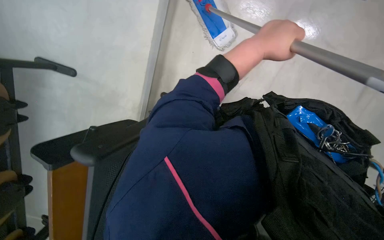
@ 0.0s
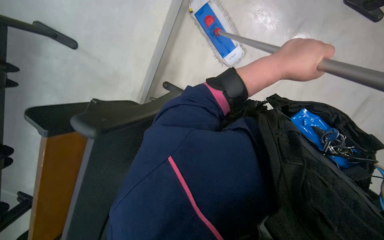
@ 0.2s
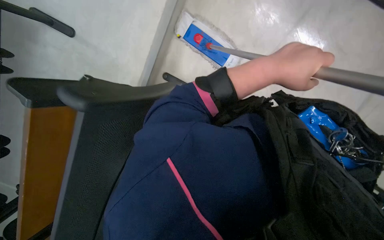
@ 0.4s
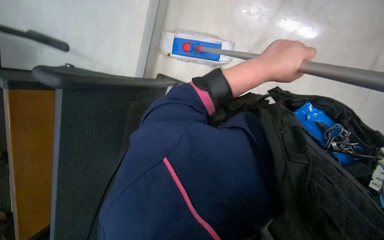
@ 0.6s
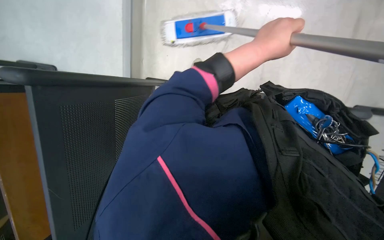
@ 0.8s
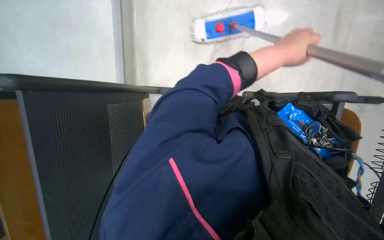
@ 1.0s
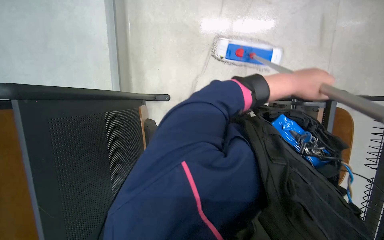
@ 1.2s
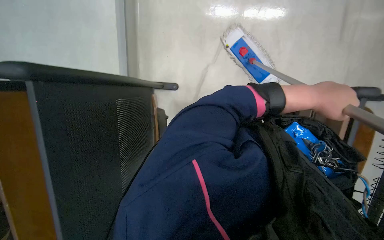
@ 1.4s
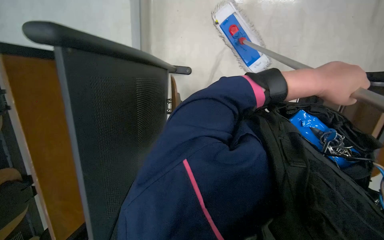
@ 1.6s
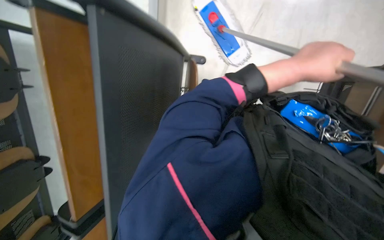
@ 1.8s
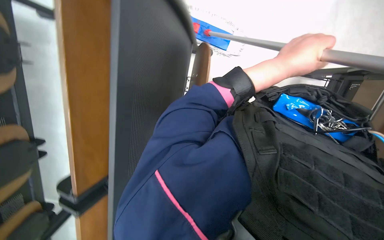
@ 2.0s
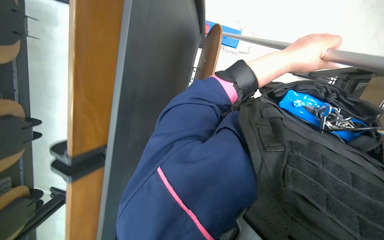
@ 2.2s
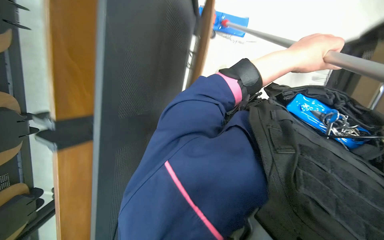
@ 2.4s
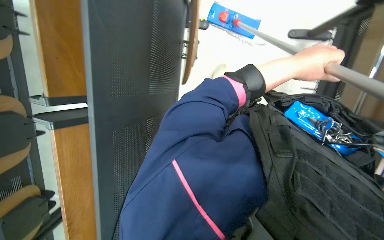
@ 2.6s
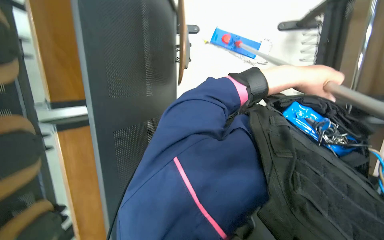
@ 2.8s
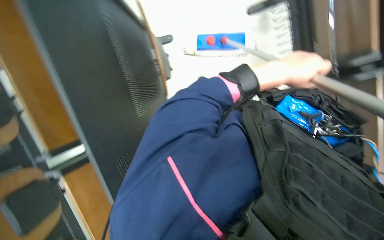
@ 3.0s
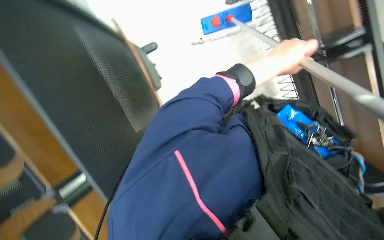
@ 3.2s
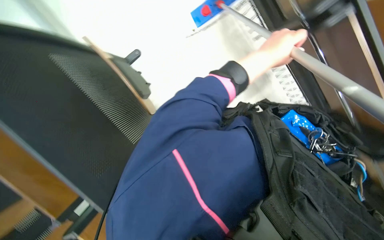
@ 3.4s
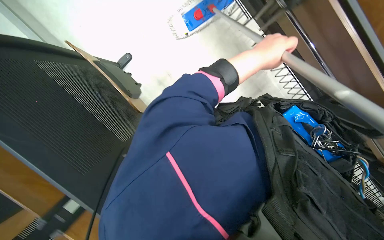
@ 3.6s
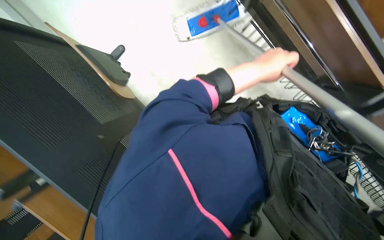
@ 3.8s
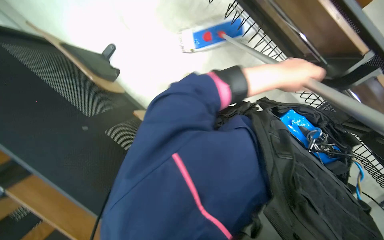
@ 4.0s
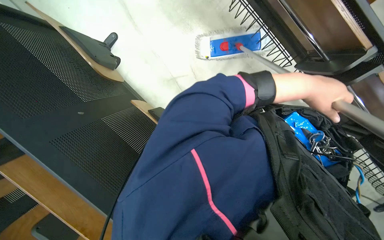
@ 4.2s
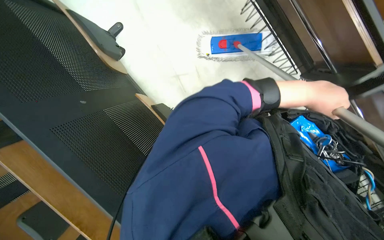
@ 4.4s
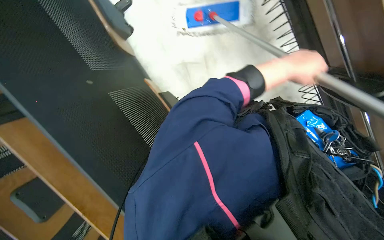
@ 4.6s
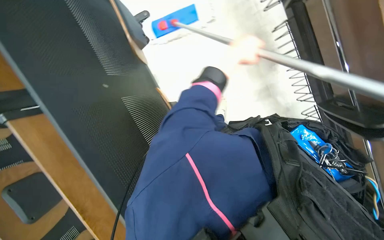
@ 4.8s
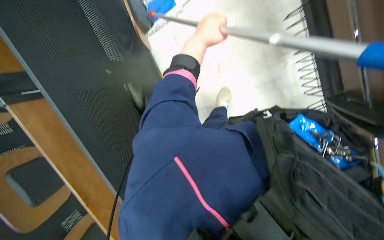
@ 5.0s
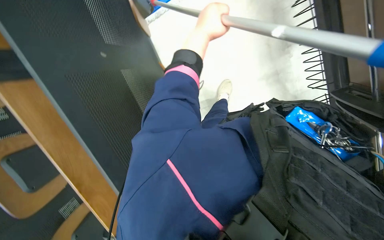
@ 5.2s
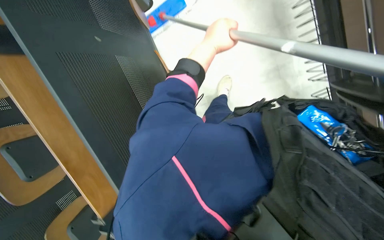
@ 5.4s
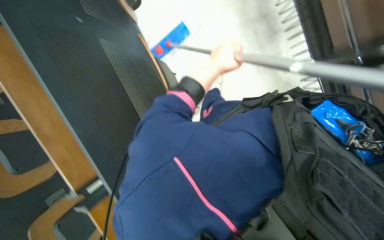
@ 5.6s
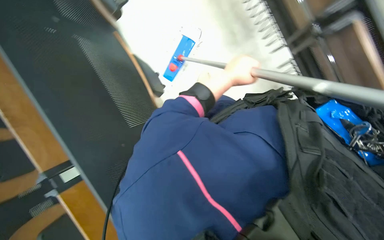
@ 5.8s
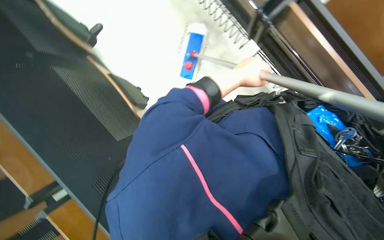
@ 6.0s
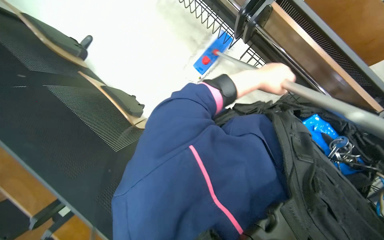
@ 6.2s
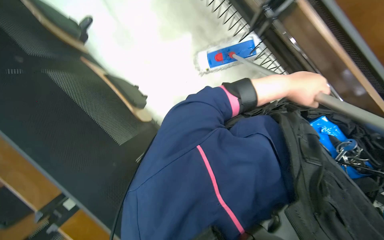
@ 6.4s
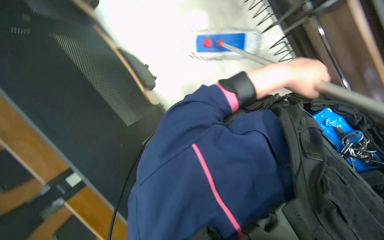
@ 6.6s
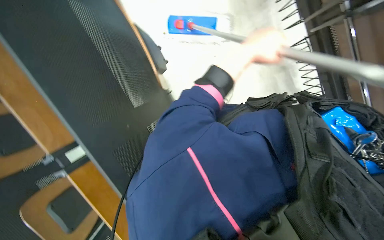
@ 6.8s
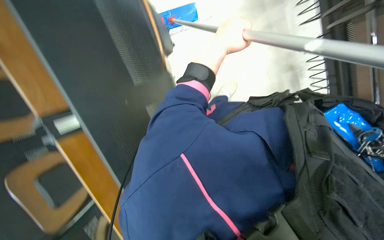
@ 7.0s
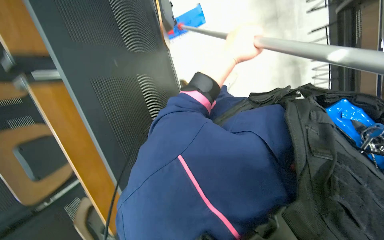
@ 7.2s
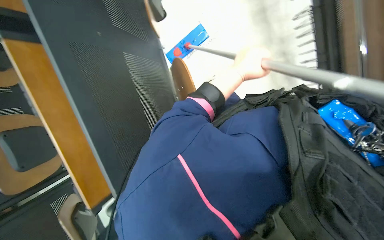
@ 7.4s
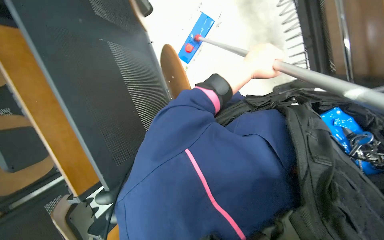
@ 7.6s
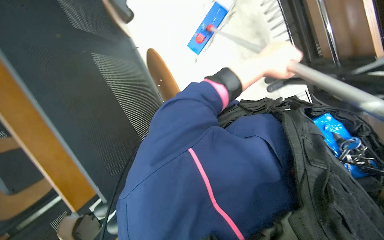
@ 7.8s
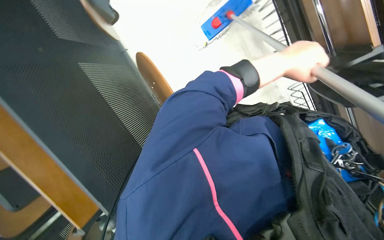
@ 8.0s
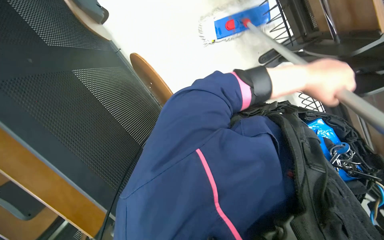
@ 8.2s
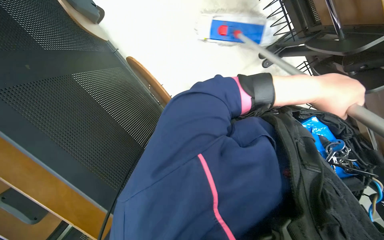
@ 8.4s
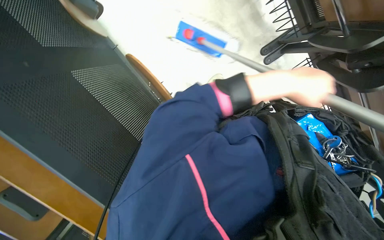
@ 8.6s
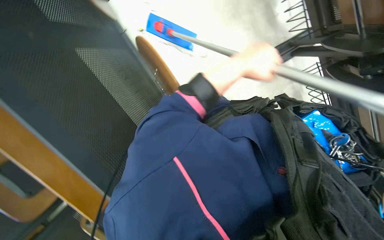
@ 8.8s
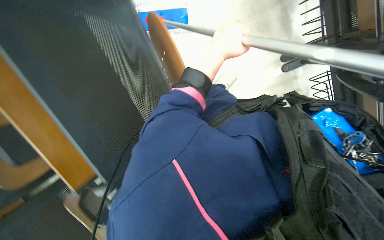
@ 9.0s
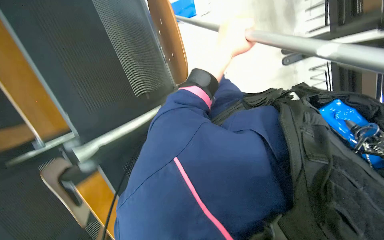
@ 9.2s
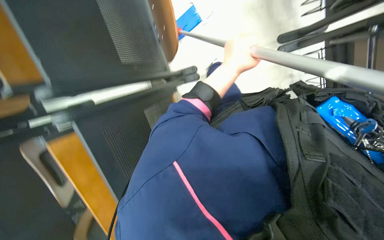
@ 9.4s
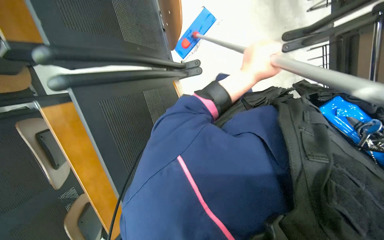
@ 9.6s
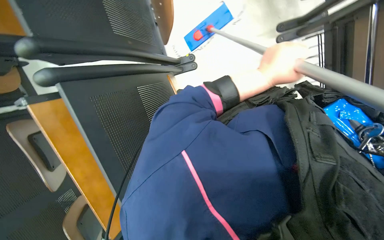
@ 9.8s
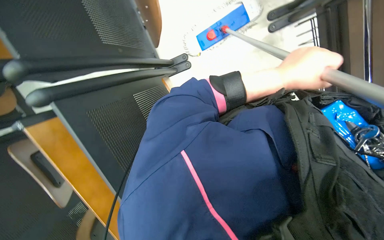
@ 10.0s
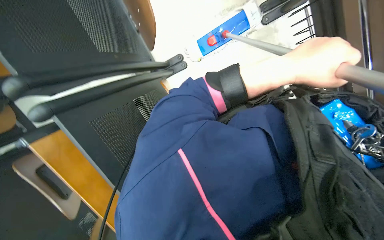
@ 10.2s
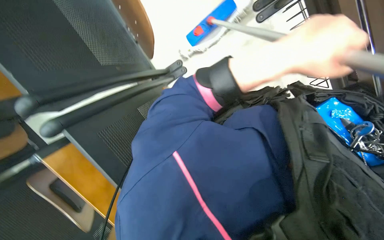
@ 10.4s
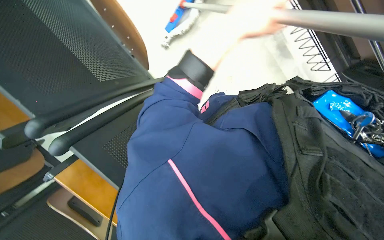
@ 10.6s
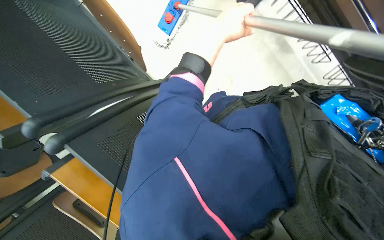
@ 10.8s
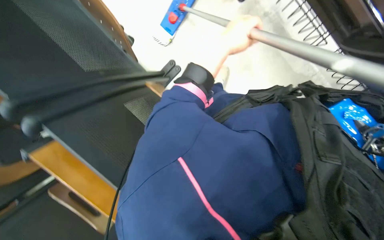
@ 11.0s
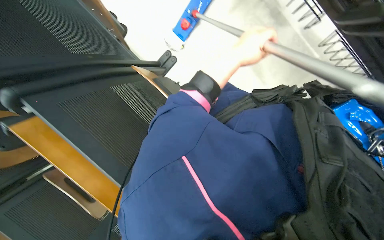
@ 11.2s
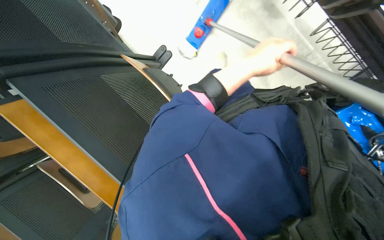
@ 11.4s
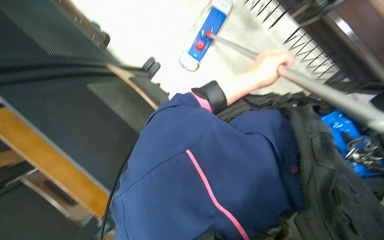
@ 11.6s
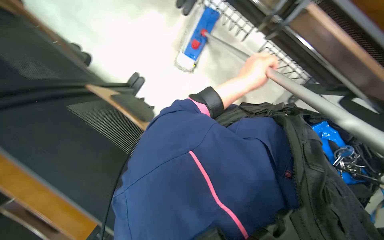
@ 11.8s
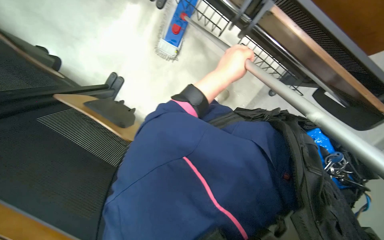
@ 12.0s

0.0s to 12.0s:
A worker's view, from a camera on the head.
Job: mopping floor.
The whole recording: Scrubbing floor with mop. The worker scrubs the floor using the mop with a brush head.
0.0s to 1.6s: The left hand travels to the right by about 10 cm.
4.4s to 6.0s: The left hand heads to the left and farther from the camera, covering about 25 cm.
6.0s to 7.6s: The left hand swings left and right, approximately 20 cm each way, with 2 reversals.
9.0s to 10.4s: The left hand is displaced to the right and nearer to the camera by some 15 cm.
10.4s to 12.0s: The left hand is displaced farther from the camera by approximately 20 cm.

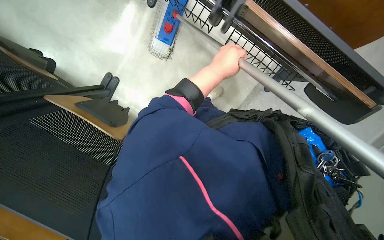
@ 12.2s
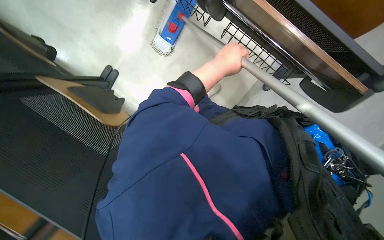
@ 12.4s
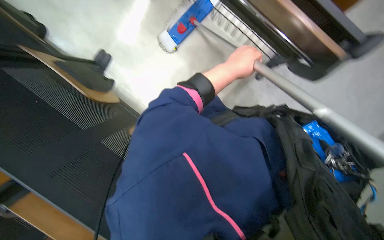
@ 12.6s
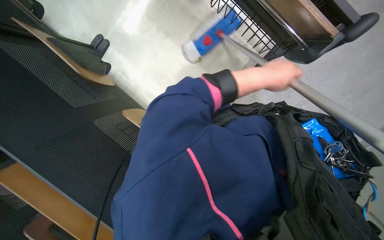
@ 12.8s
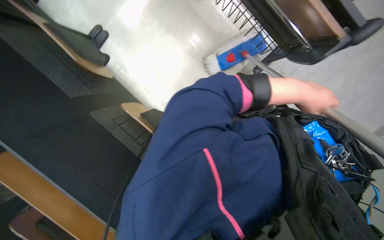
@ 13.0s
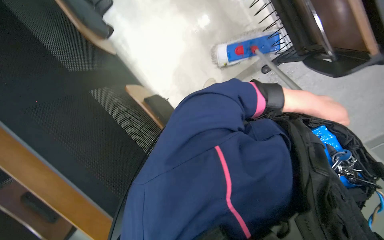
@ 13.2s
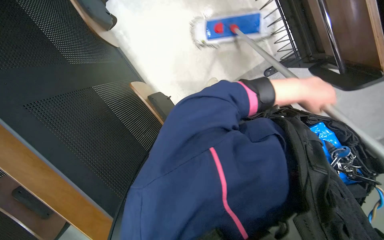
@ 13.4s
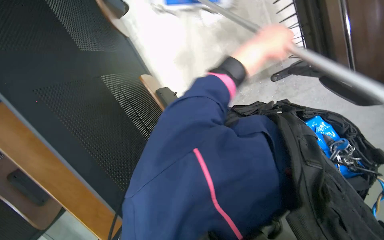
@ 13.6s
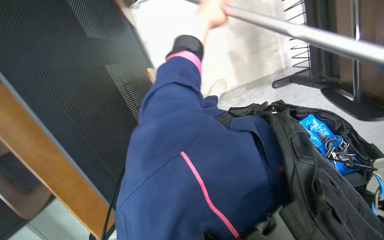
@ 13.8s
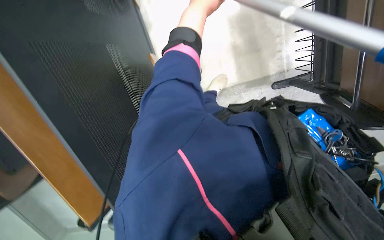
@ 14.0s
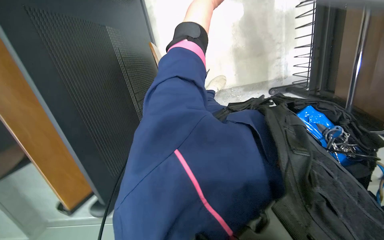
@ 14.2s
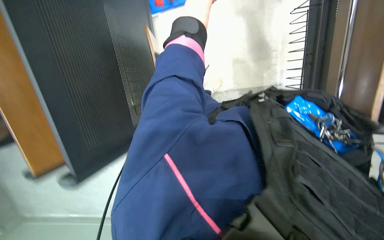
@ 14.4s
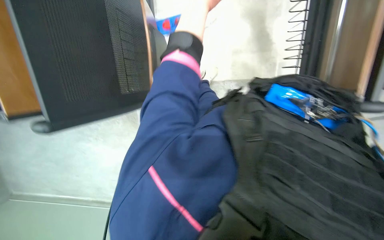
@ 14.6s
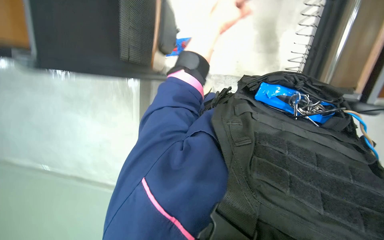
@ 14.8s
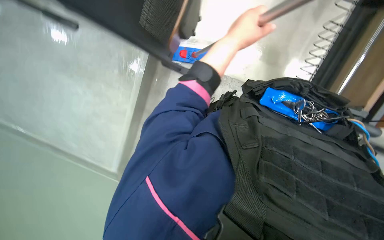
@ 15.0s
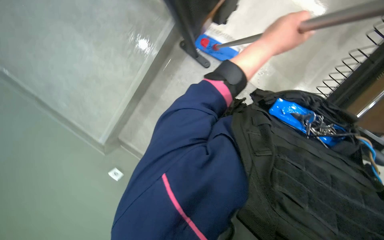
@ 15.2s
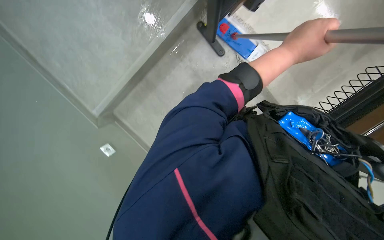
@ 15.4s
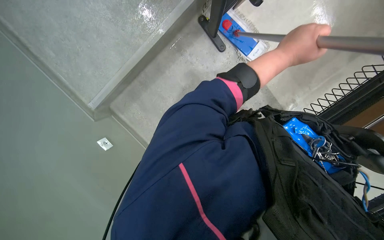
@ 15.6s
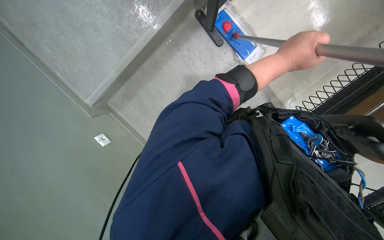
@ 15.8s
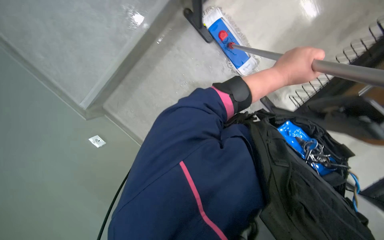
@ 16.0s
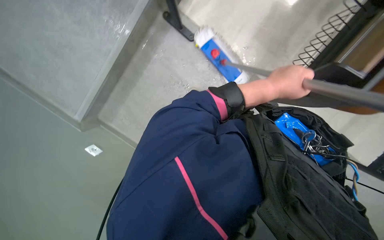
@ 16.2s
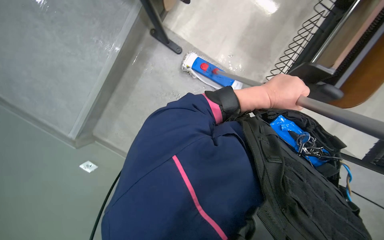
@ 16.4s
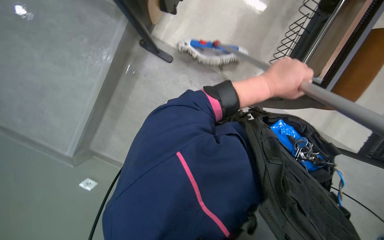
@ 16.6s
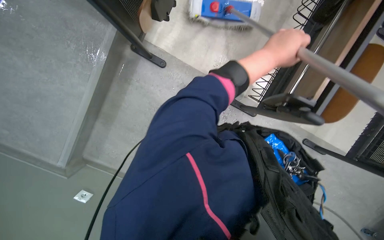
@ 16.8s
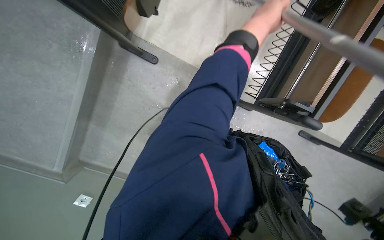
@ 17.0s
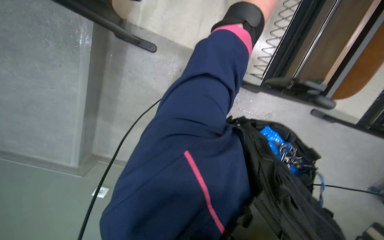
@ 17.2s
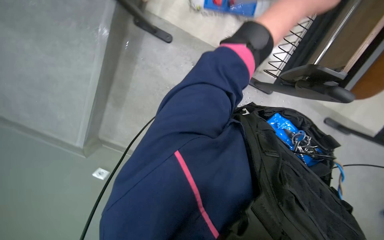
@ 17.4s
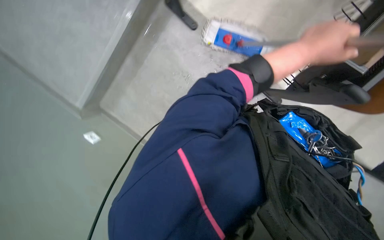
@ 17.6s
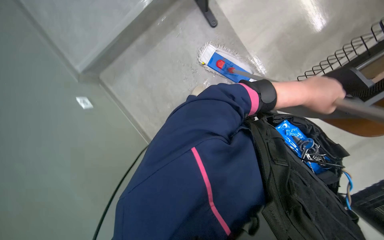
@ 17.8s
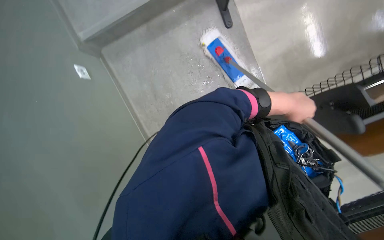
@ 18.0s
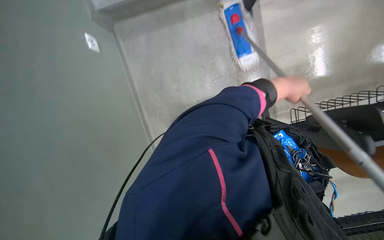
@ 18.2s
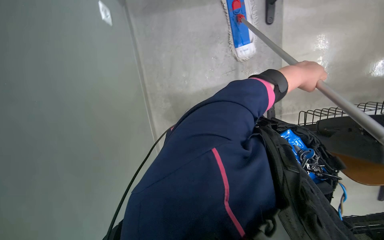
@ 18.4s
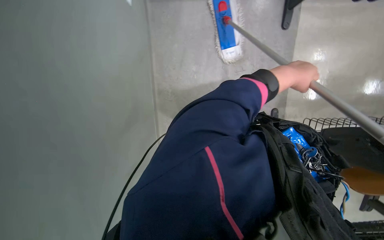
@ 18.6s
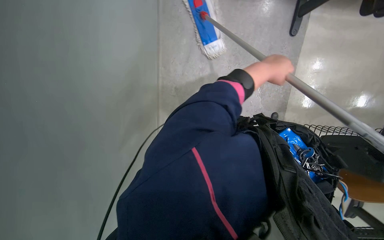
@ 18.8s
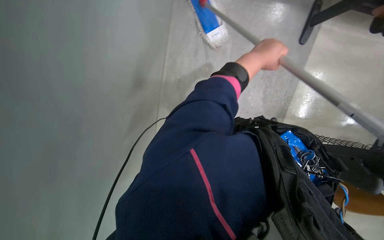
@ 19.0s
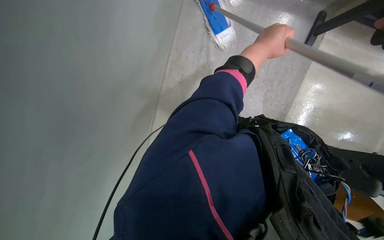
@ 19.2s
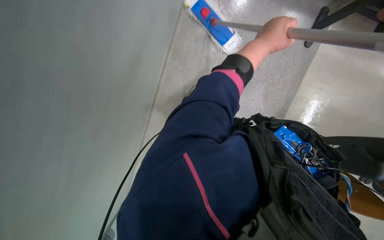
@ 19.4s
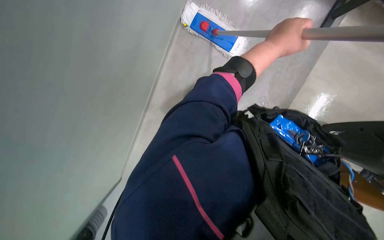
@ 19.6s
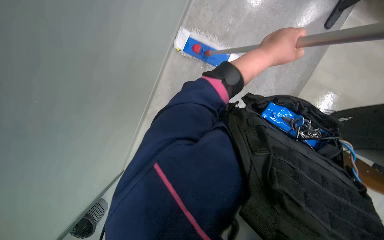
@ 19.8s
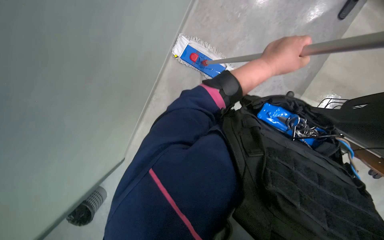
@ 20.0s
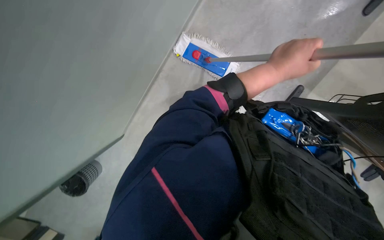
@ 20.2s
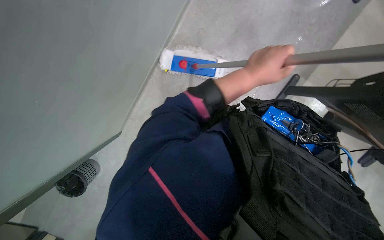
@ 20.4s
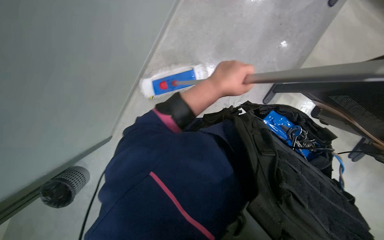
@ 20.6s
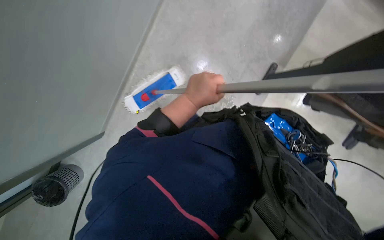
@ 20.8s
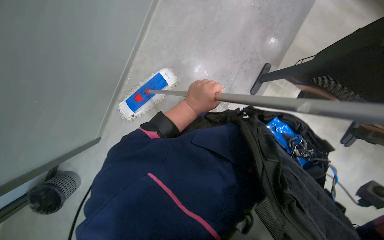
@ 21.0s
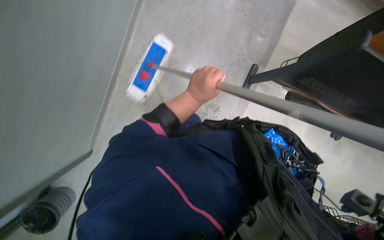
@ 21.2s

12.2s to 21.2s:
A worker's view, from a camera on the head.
Job: mopping floor.
The whole recording: Scrubbing floor with mop. The worker scrubs the floor using the mop with a brush head.
12.2s to 13.8s: The left hand moves some 20 cm to the right and comes back.
13.8s to 15.2s: The left hand is displaced to the right and down the picture by about 15 cm.
16.6s to 18.2s: The left hand moves farther from the camera, some 10 cm, and reaches roughly 30 cm up the picture, then returns.
18.2s to 19.8s: The left hand moves nearer to the camera, roughly 10 cm.
19.8s to 21.2s: The left hand shifts roughly 15 cm to the left.
